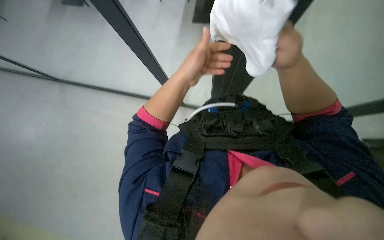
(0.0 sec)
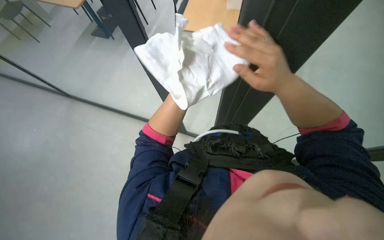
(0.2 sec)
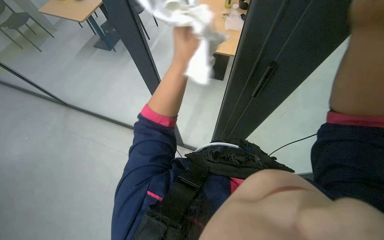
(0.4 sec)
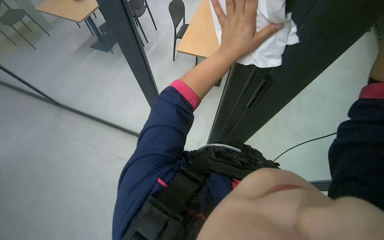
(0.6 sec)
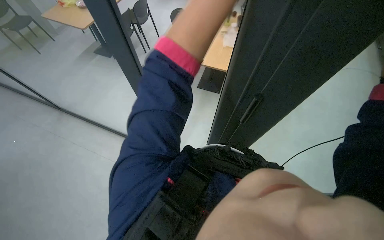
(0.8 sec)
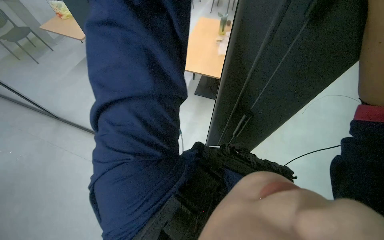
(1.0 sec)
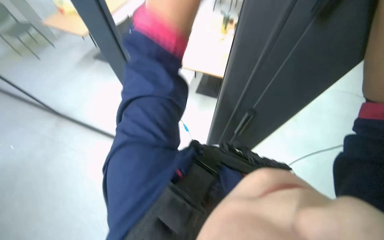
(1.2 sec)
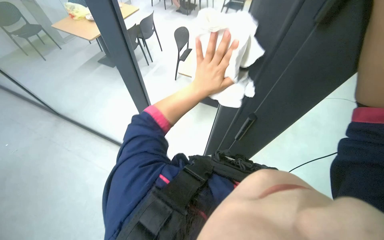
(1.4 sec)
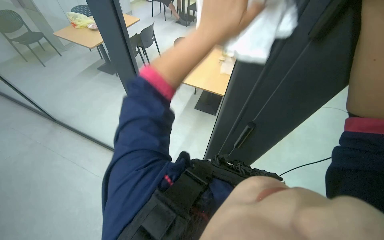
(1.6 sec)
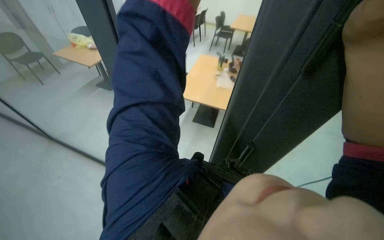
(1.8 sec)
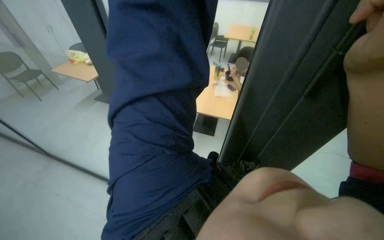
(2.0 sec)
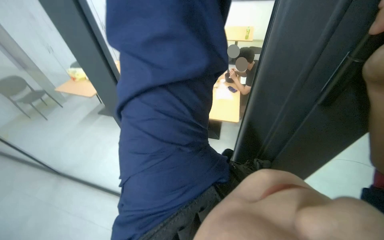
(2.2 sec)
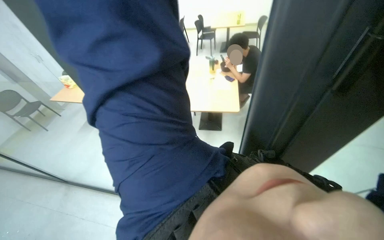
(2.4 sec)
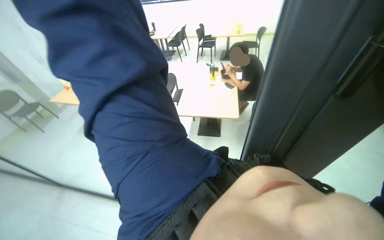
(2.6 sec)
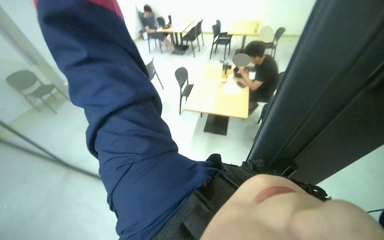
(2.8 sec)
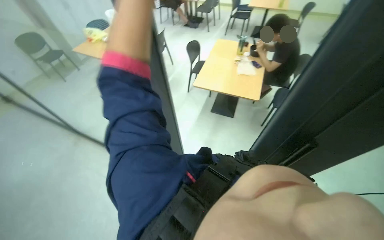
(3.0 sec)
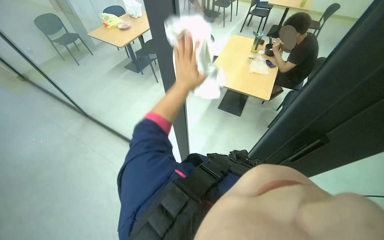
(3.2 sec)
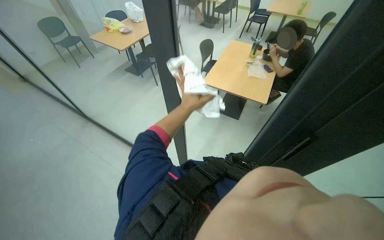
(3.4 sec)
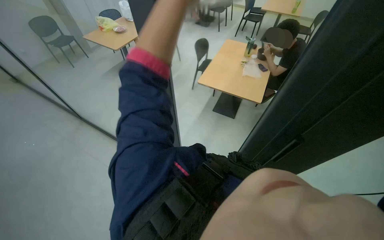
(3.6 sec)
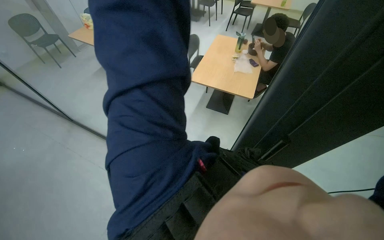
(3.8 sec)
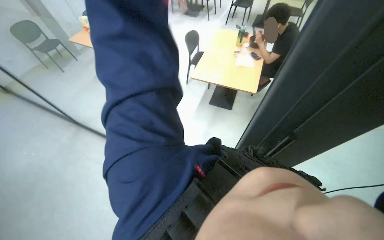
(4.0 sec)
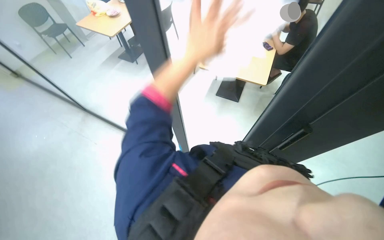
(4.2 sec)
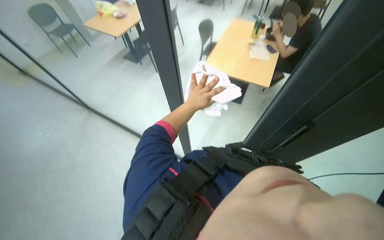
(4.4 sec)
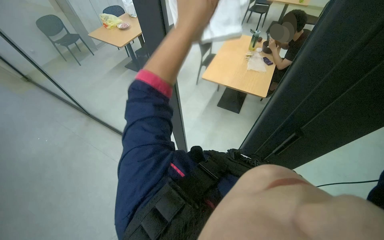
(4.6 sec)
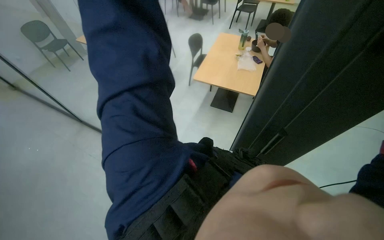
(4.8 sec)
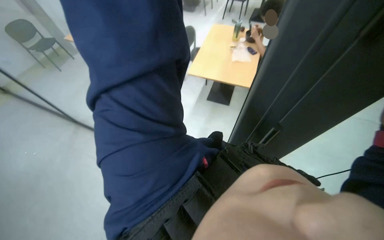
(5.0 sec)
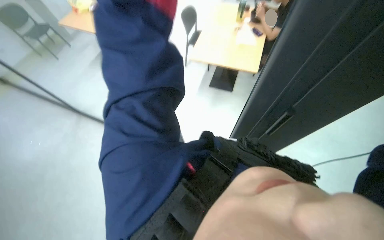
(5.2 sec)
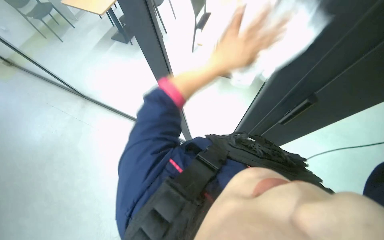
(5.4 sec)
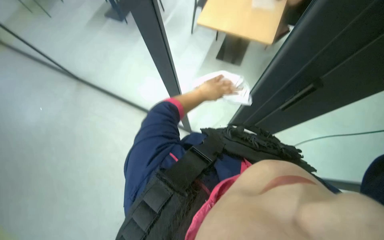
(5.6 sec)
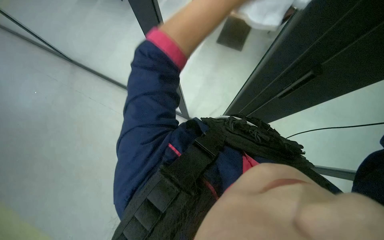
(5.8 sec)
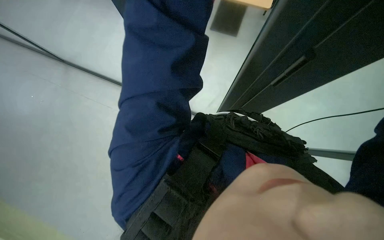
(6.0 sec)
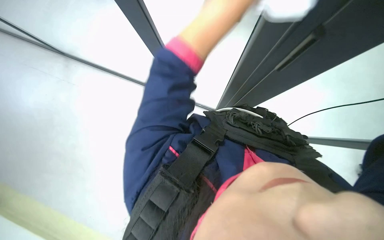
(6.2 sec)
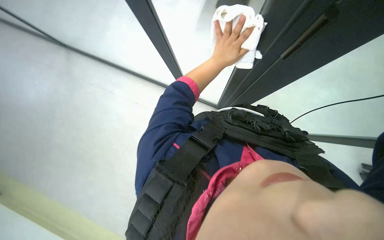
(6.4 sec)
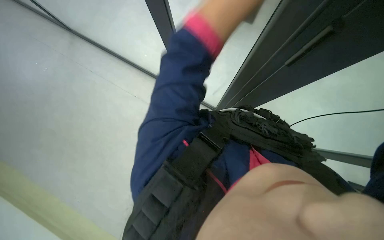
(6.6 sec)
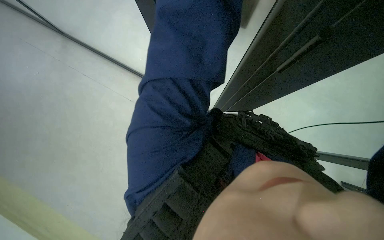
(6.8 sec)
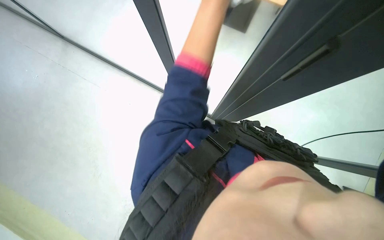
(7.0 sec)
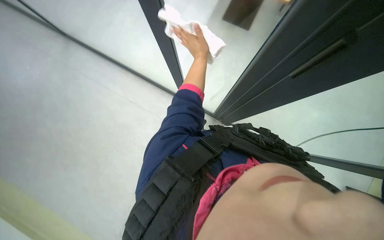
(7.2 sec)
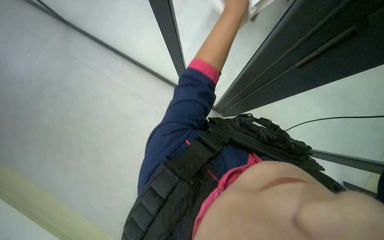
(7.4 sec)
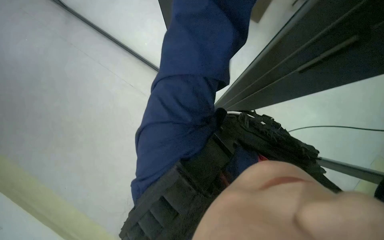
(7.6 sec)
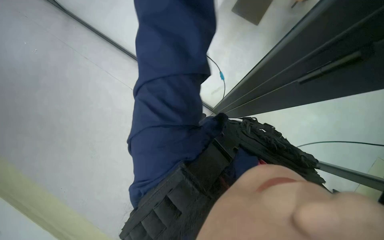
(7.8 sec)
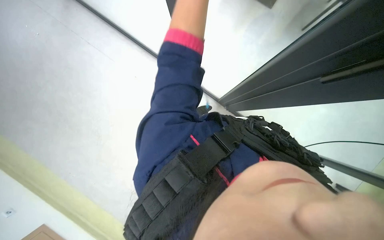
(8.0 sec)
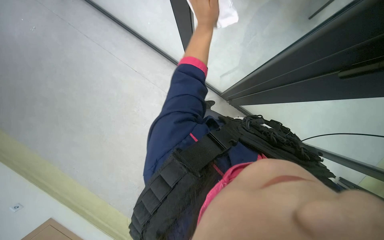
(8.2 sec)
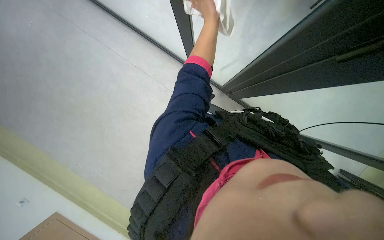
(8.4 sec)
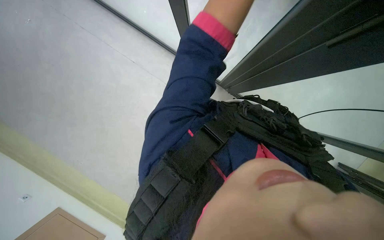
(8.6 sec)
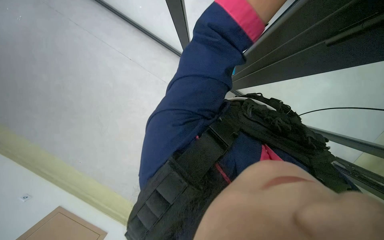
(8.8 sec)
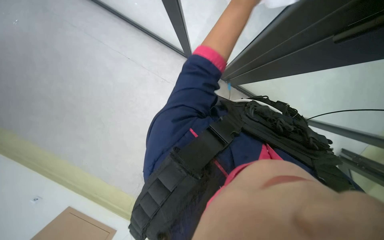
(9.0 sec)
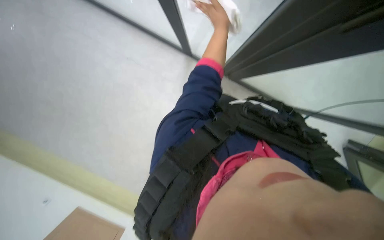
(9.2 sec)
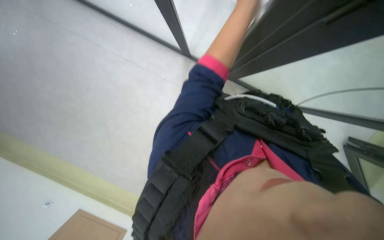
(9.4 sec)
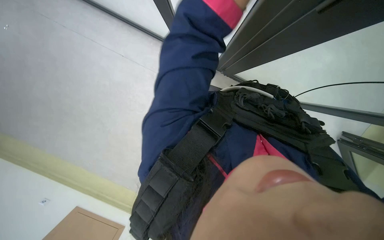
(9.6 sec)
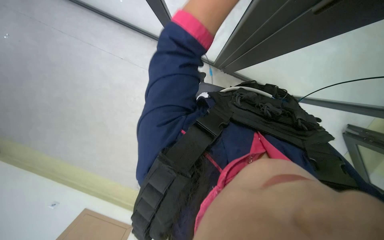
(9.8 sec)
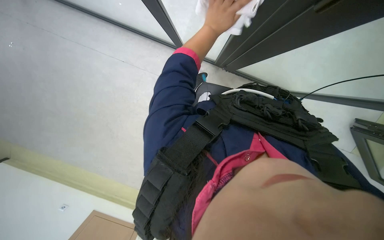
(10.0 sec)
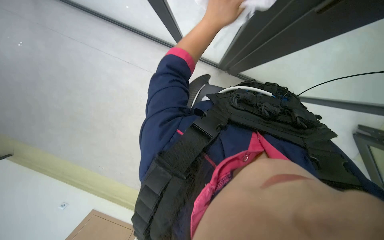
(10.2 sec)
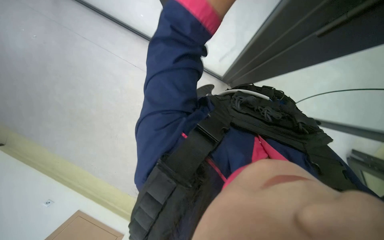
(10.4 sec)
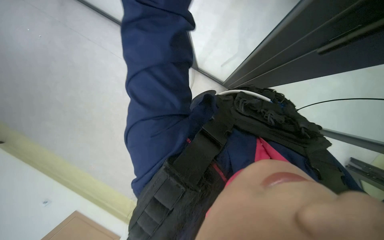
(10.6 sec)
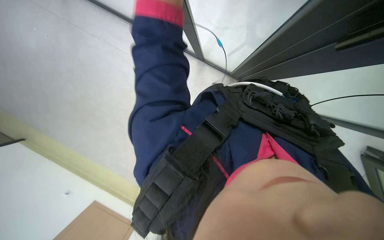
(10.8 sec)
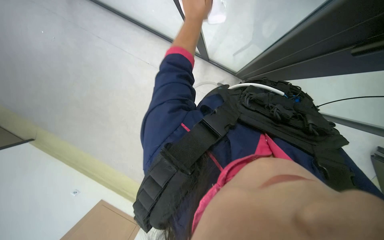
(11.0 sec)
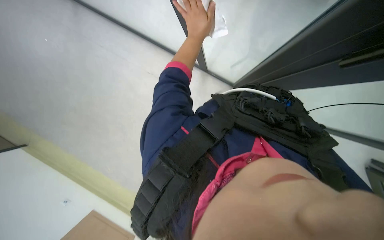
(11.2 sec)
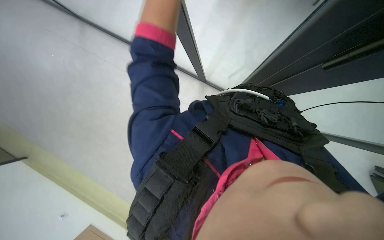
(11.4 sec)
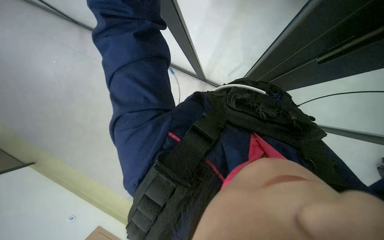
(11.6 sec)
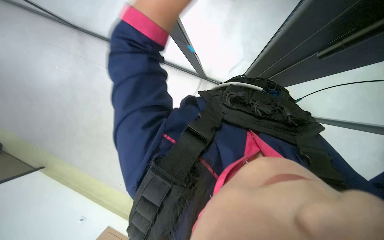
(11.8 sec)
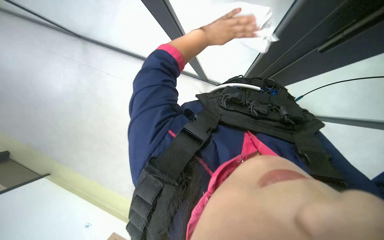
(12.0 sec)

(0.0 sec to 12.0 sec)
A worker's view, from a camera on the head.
Job: wiping surfaces.
The whole recording: Wiping glass partition. The worker wipes the glass partition with a white cloth.
4.4 sec - 6.0 sec: The view tips downward by some 25 degrees.

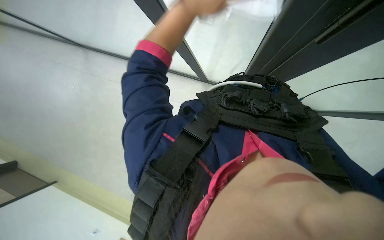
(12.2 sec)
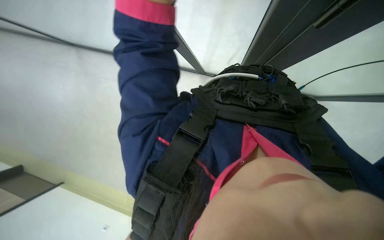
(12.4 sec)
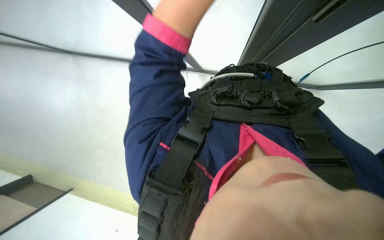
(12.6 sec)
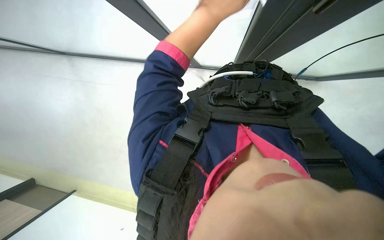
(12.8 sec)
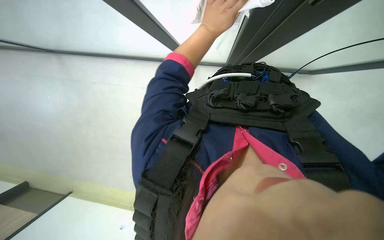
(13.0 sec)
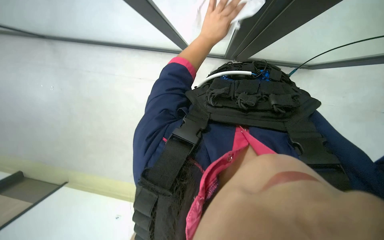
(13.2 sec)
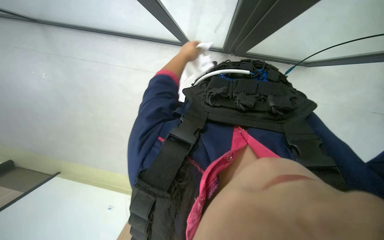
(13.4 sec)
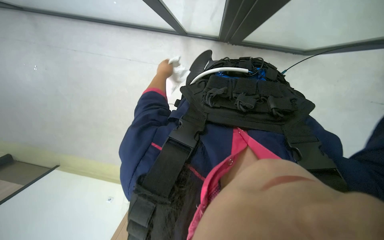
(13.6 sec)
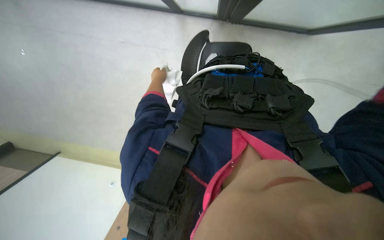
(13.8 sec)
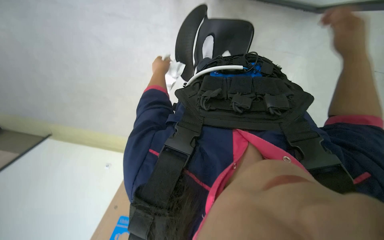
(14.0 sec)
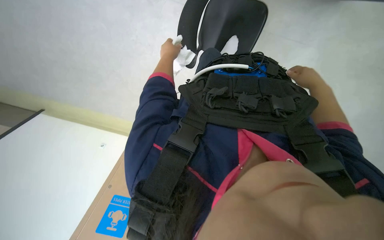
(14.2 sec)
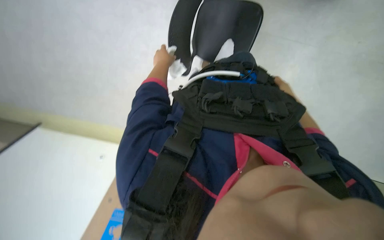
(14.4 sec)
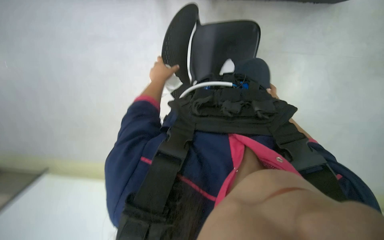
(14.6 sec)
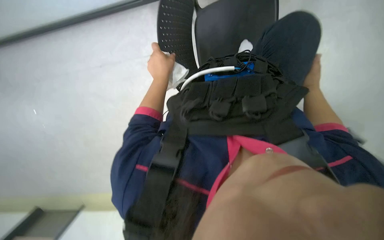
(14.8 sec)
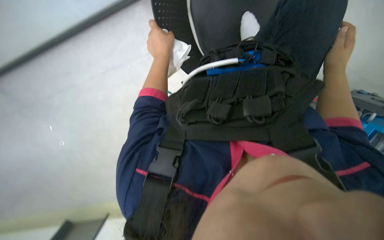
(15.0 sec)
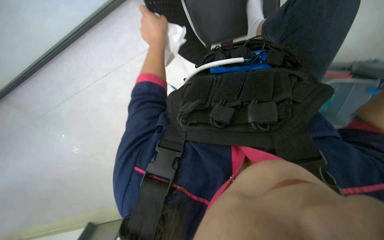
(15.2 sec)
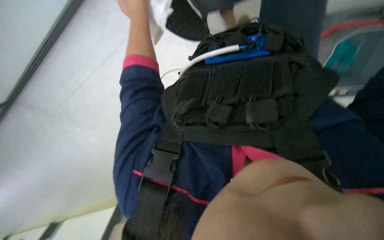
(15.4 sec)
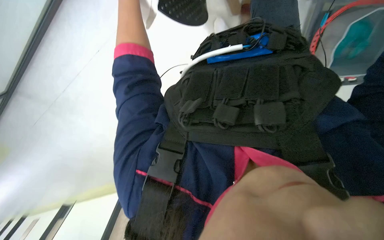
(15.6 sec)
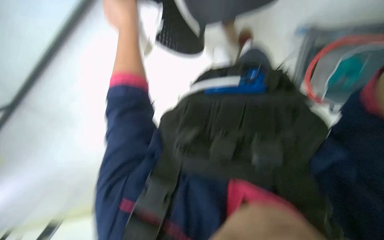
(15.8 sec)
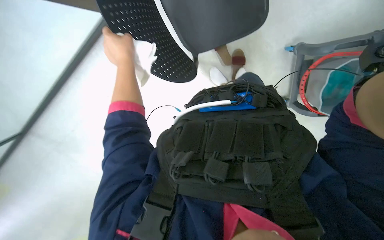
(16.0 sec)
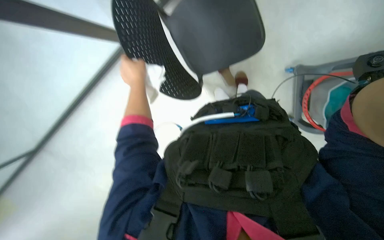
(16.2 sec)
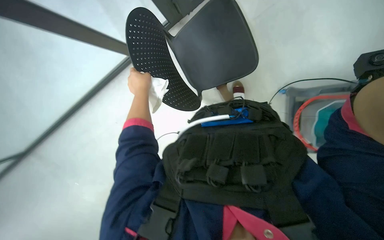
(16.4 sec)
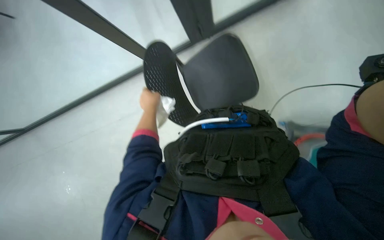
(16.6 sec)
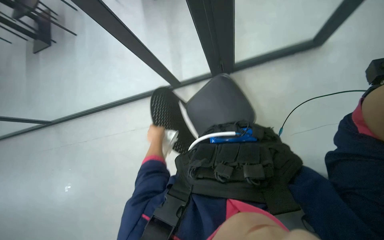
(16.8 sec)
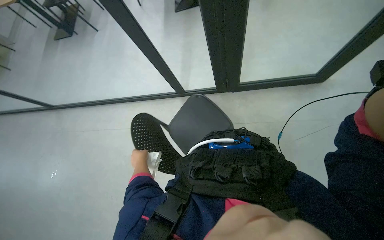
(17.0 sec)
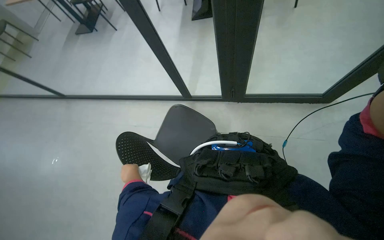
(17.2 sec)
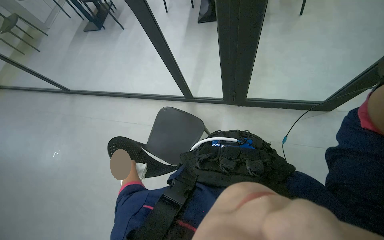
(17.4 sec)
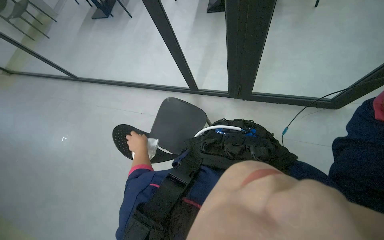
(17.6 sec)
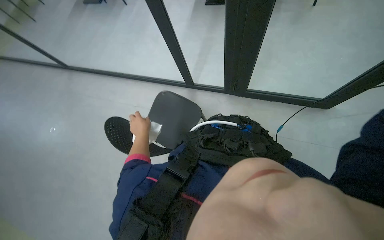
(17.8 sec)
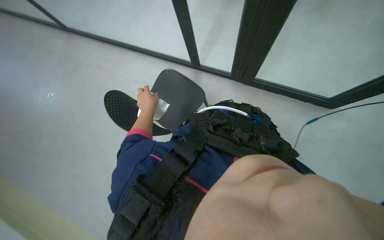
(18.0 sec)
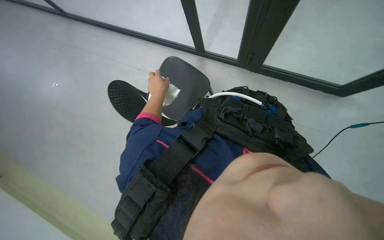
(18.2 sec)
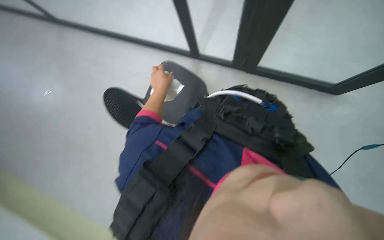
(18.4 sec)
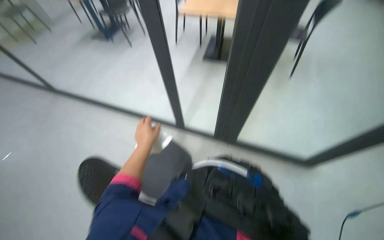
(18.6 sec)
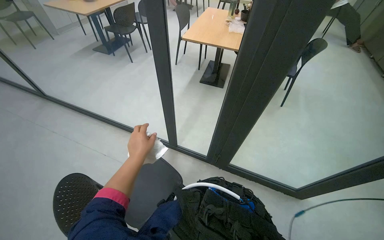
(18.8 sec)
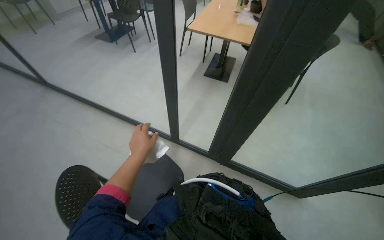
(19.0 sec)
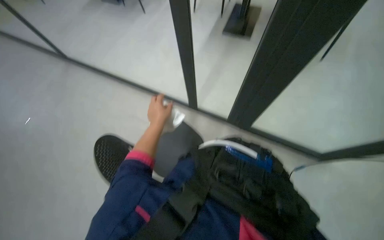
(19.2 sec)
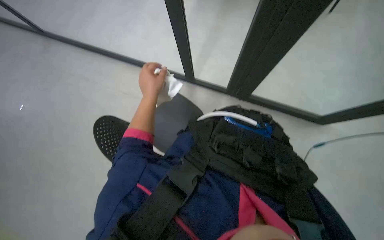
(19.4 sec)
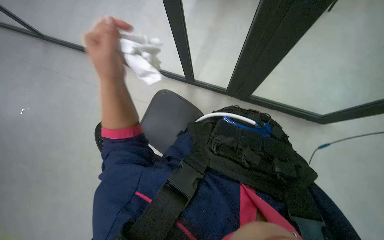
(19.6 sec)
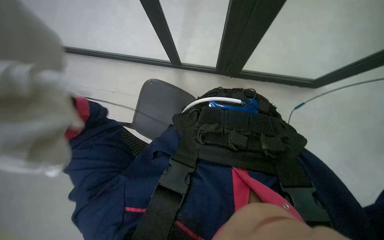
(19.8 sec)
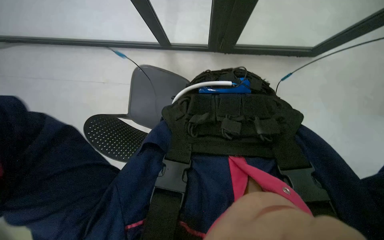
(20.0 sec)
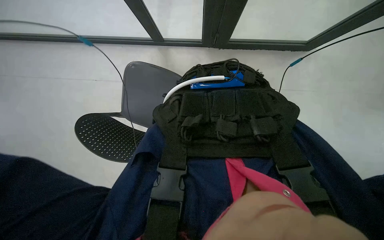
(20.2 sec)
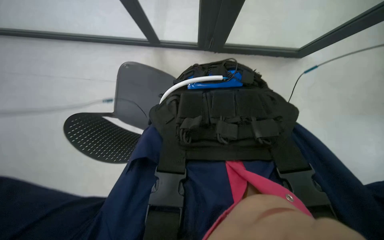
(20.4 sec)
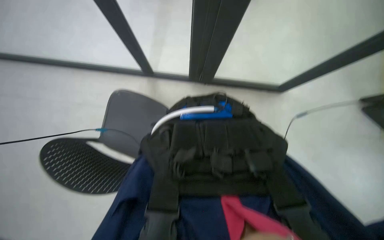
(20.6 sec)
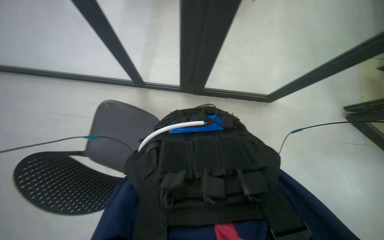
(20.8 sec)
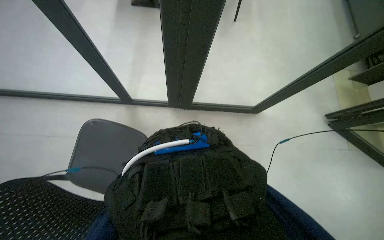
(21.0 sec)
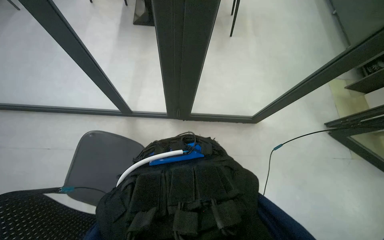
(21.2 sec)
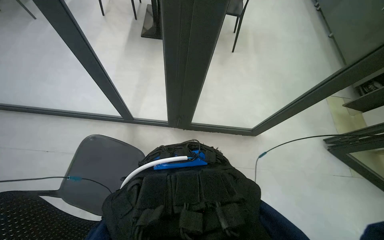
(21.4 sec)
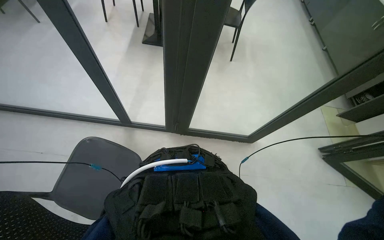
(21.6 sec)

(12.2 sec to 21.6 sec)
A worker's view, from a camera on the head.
Job: wiping surfaces.
The whole recording: Wiping glass partition. The worker wipes the glass partition with a white cloth.
13.8 sec - 15.4 sec: The left hand moves nearer to the camera and up the picture, some 25 cm.
15.4 sec - 17.0 sec: The camera pitches upward, by approximately 35 degrees.
20.0 sec - 21.6 sec: The view pans to the right by about 15 degrees. The view tilts roughly 25 degrees upward.
